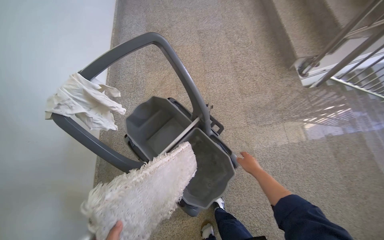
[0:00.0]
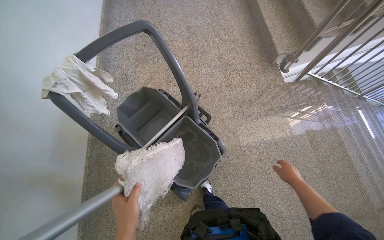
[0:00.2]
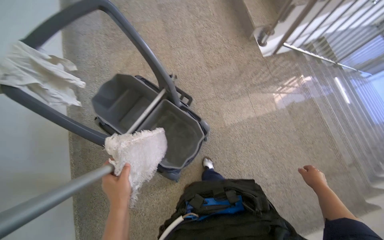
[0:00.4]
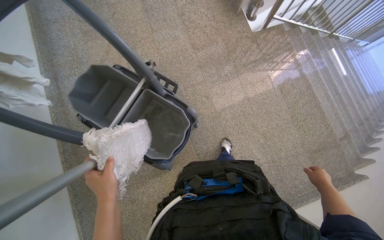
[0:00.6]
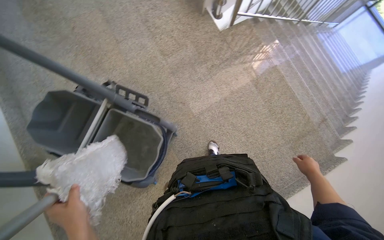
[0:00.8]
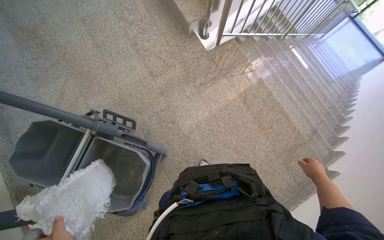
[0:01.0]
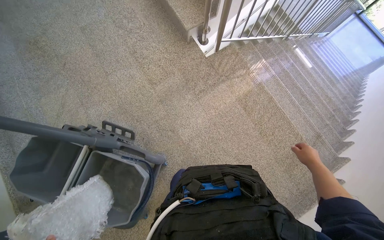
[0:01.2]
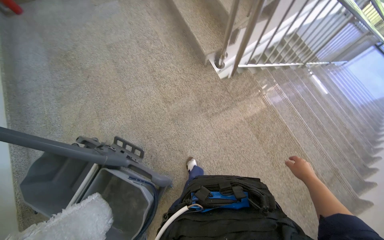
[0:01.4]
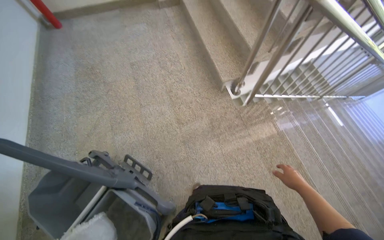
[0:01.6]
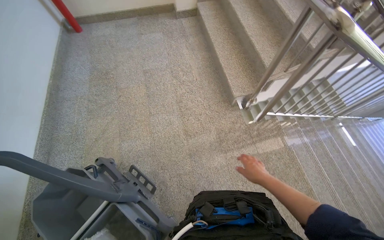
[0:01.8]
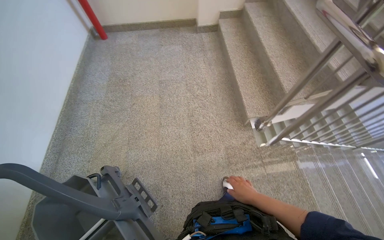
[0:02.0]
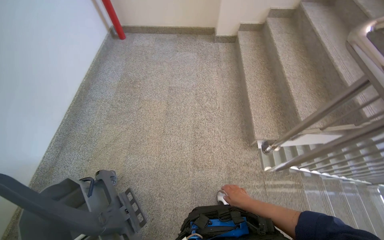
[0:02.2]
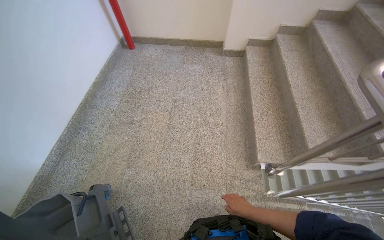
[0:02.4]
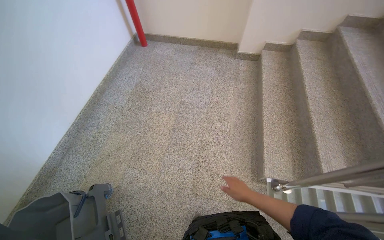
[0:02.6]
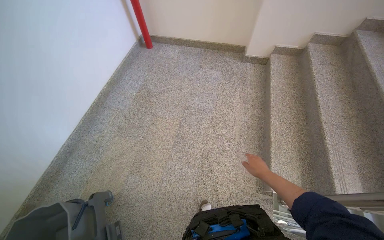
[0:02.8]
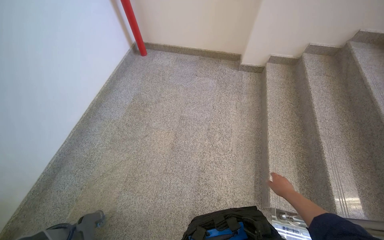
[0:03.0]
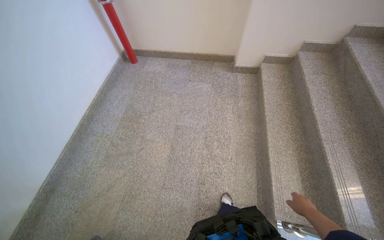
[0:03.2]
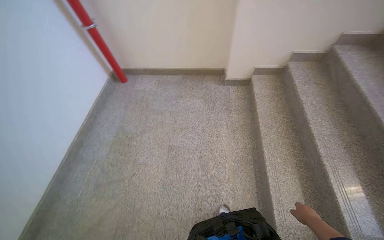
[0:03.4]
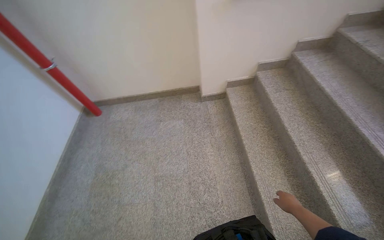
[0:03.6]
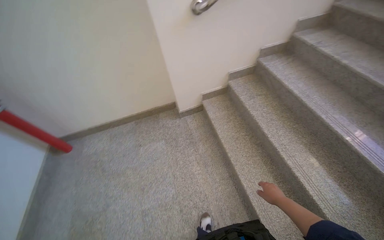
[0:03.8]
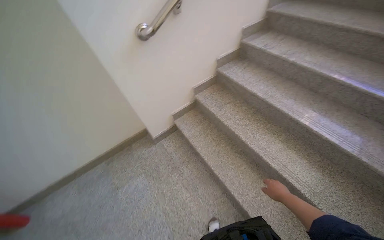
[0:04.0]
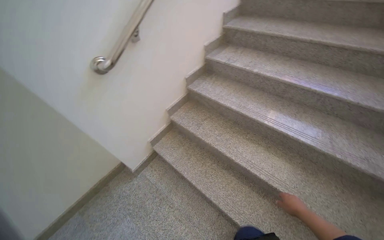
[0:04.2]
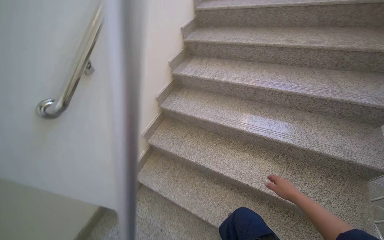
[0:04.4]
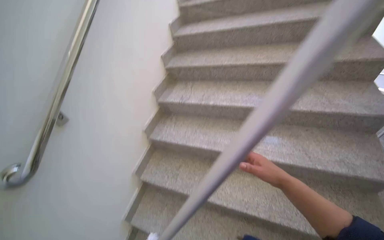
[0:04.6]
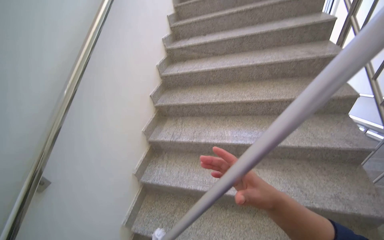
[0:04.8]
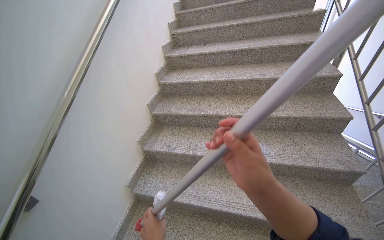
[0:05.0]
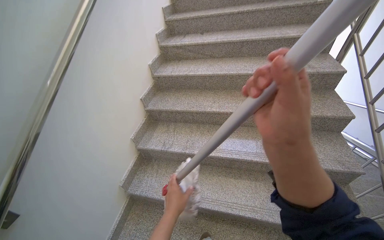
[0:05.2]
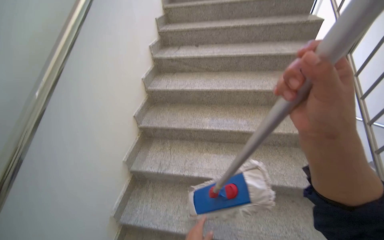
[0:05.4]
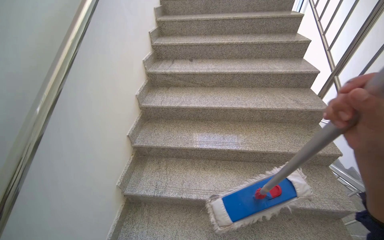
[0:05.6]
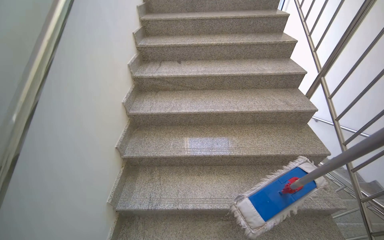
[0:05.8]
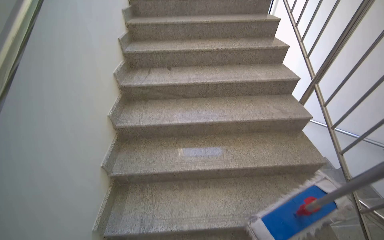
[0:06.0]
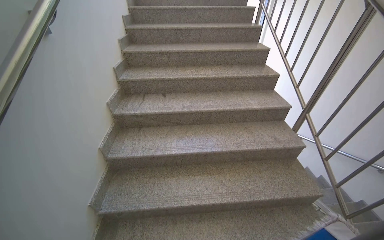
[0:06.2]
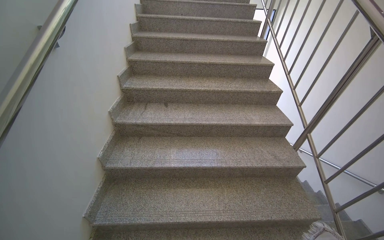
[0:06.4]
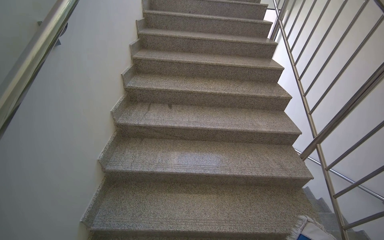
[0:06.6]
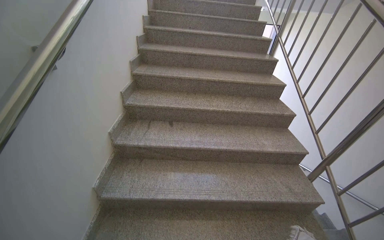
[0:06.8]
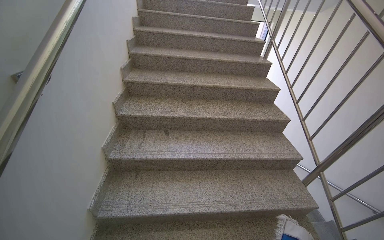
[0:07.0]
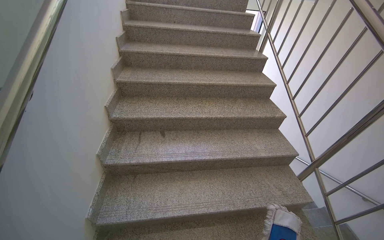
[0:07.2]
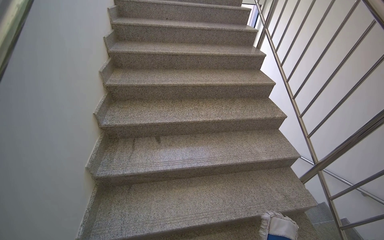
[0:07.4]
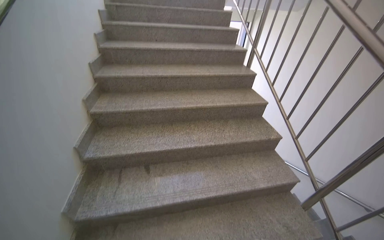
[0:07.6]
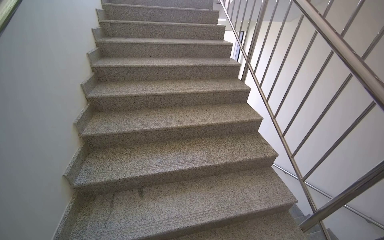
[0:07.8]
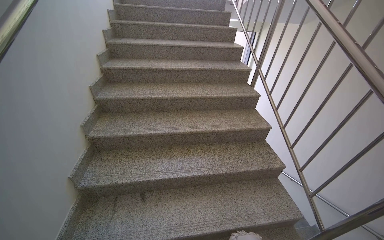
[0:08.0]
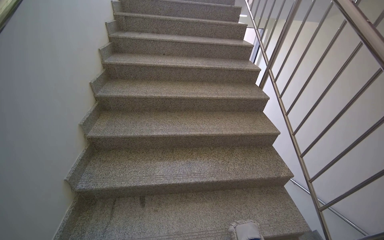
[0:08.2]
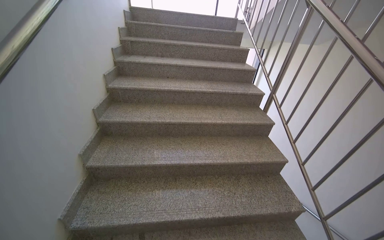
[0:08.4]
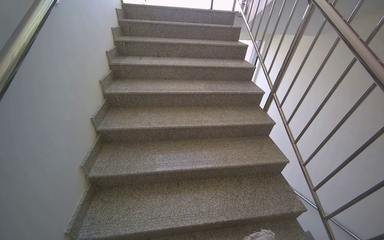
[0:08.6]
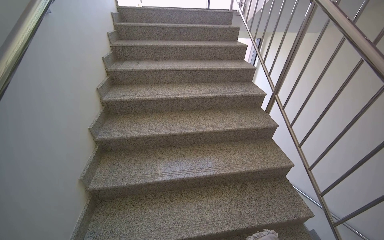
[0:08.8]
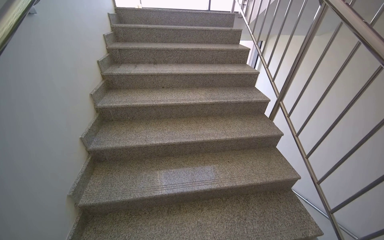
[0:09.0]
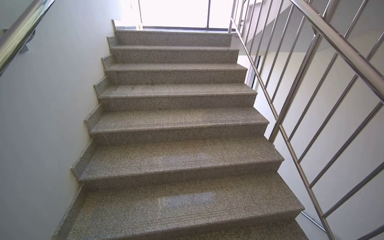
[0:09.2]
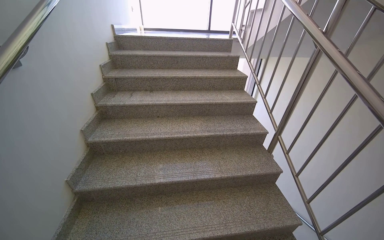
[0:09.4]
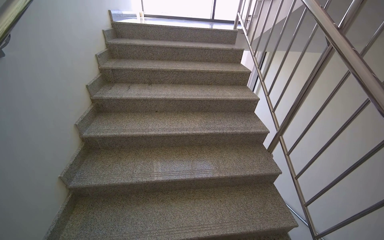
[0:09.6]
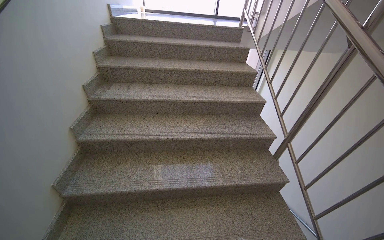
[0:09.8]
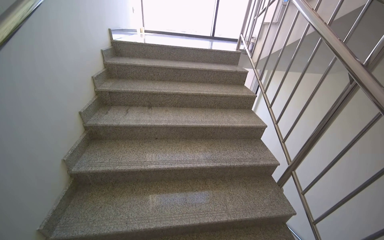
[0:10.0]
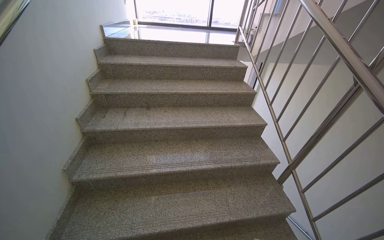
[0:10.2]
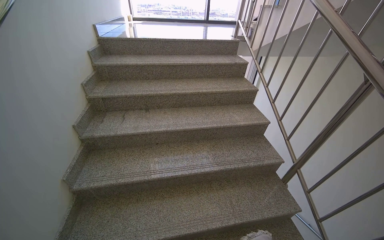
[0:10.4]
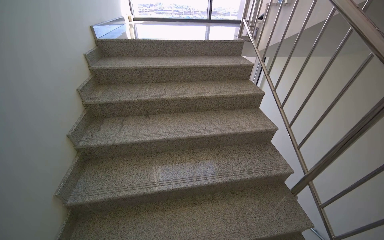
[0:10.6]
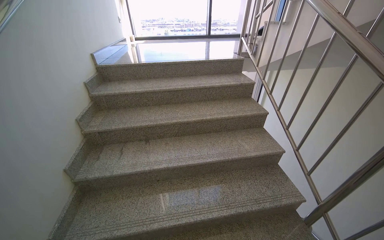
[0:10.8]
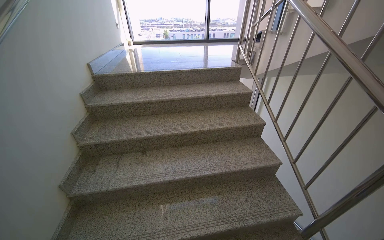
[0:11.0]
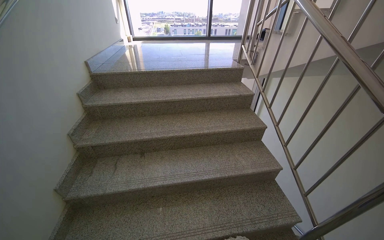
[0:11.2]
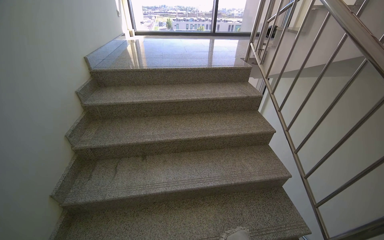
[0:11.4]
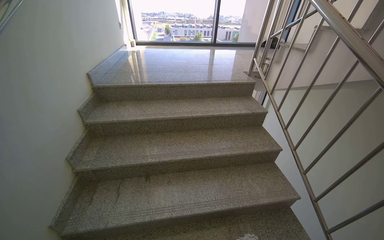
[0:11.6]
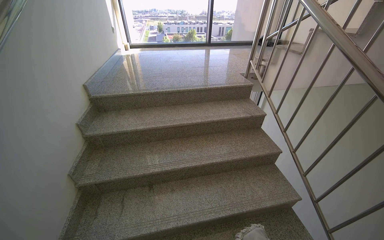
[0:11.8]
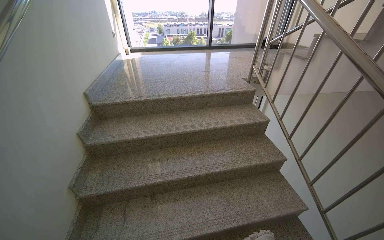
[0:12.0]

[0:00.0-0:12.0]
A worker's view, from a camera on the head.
Job: mopping floor.
The whole recording: Mopping stairwell floor. The worker mops the floor of the stairwell, including the landing and stairs.
0:00.0 to 0:01.6: The camera is carried roughly 50 cm.
0:01.6 to 0:03.0: The camera is carried some 60 cm. The wearer's head swings approximately 30 degrees to the left.
0:03.0 to 0:04.4: The camera is carried approximately 90 cm. The head rotates some 75 degrees to the right. The view tips upward by some 20 degrees.
0:04.4 to 0:06.0: The wearer moves some 90 cm. The wearer looks roughly 30 degrees further to the right.
0:06.0 to 0:07.6: The camera travels roughly 80 cm.
0:07.6 to 0:09.0: The camera travels some 60 cm.
0:09.0 to 0:10.4: The camera travels some 60 cm.
0:10.4 to 0:12.0: The camera travels roughly 70 cm.

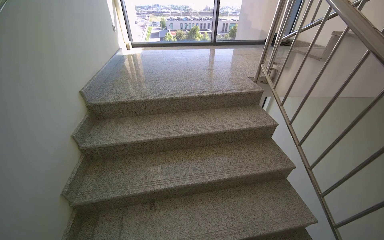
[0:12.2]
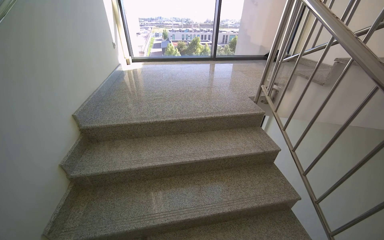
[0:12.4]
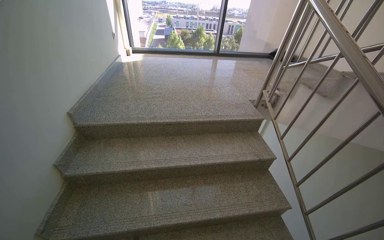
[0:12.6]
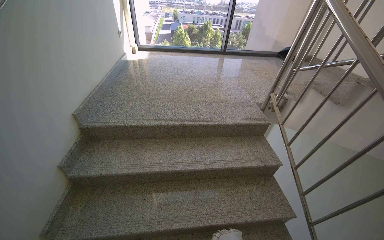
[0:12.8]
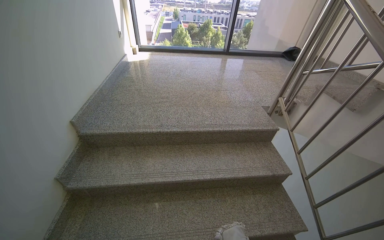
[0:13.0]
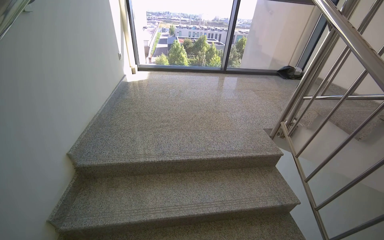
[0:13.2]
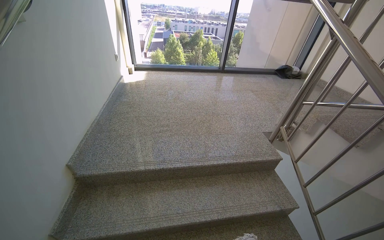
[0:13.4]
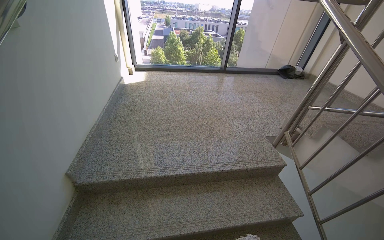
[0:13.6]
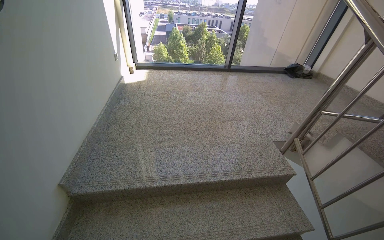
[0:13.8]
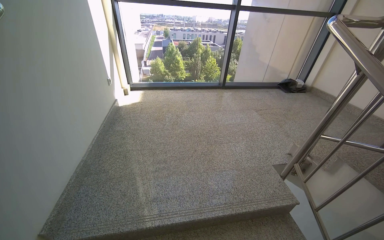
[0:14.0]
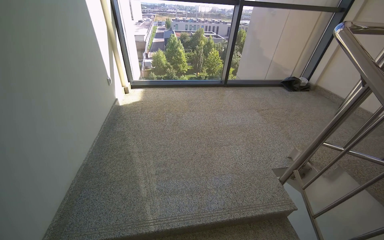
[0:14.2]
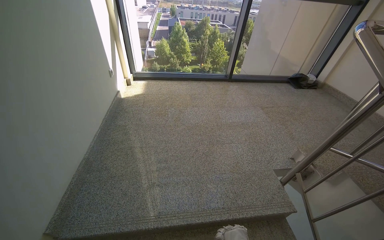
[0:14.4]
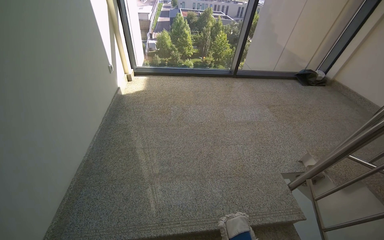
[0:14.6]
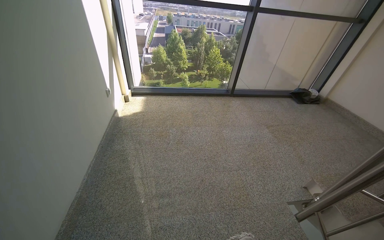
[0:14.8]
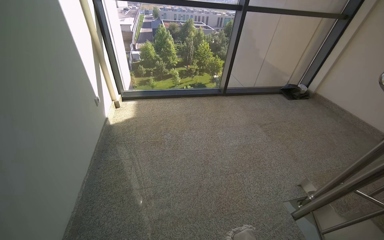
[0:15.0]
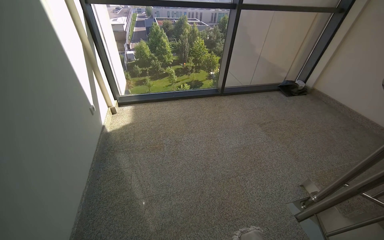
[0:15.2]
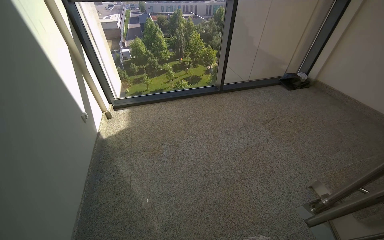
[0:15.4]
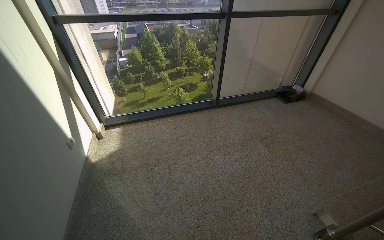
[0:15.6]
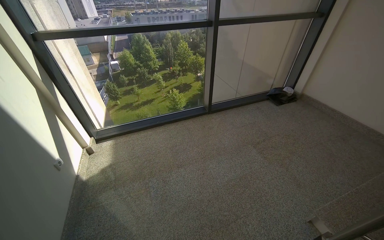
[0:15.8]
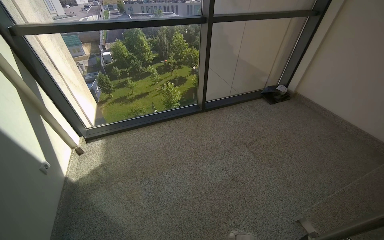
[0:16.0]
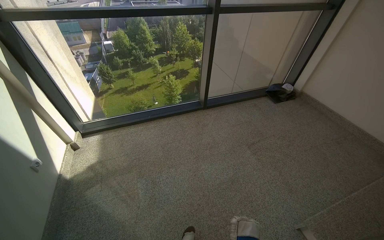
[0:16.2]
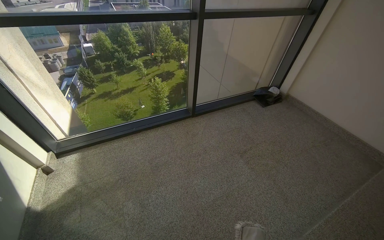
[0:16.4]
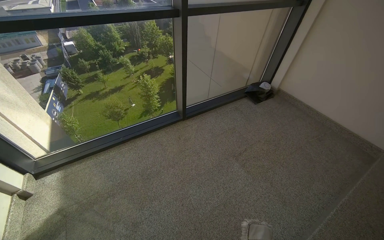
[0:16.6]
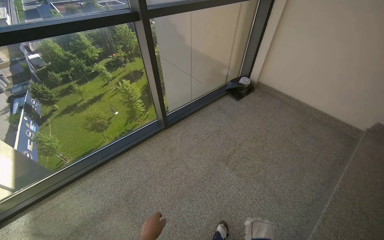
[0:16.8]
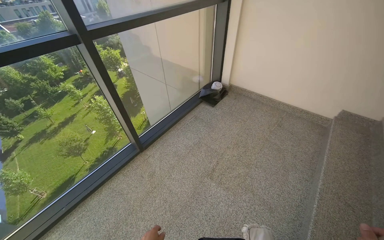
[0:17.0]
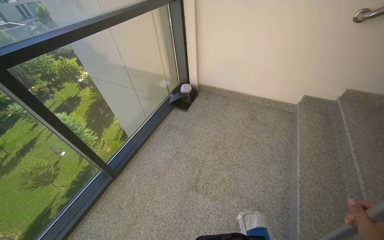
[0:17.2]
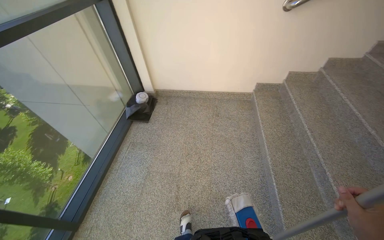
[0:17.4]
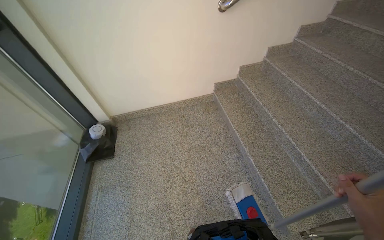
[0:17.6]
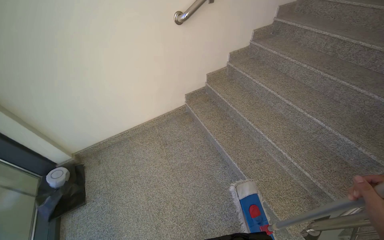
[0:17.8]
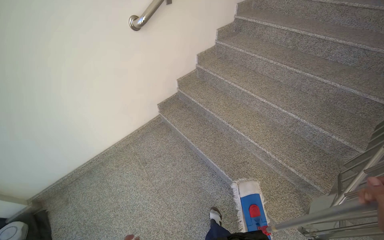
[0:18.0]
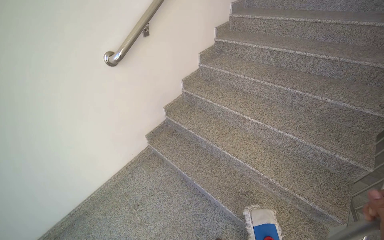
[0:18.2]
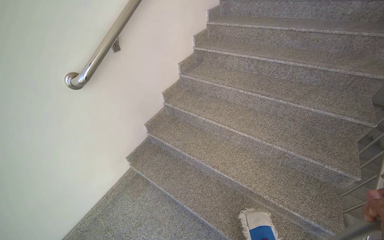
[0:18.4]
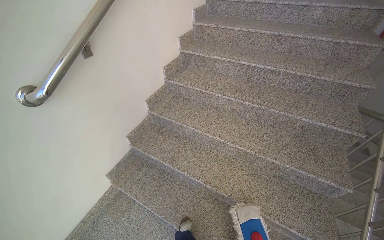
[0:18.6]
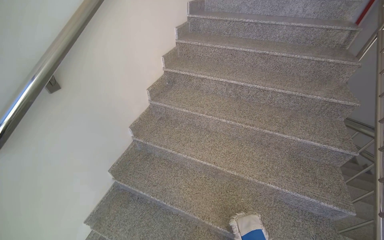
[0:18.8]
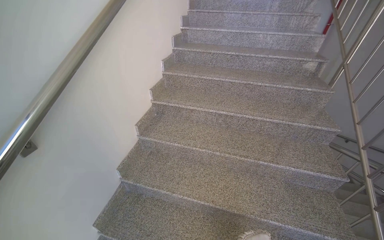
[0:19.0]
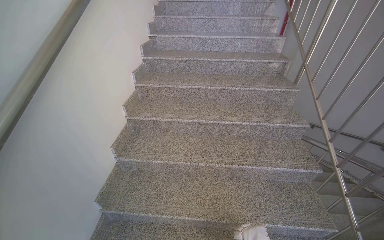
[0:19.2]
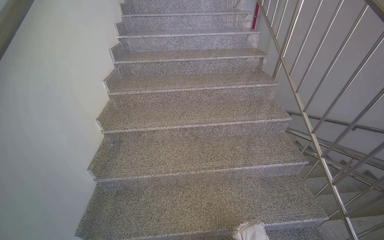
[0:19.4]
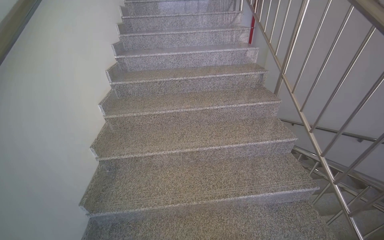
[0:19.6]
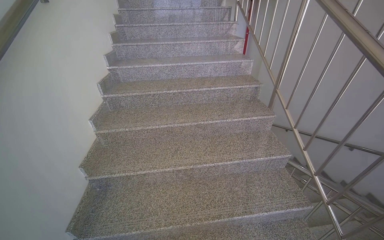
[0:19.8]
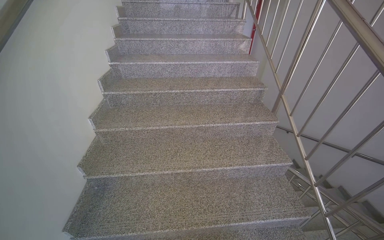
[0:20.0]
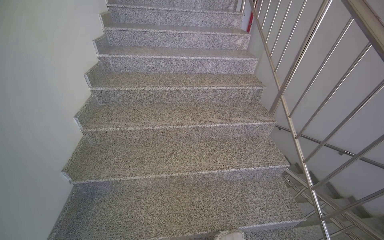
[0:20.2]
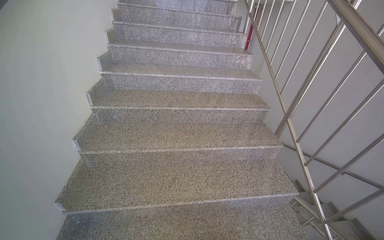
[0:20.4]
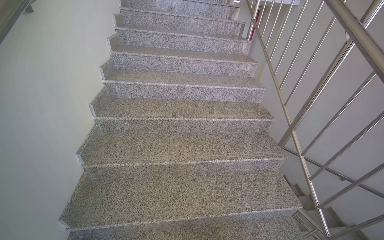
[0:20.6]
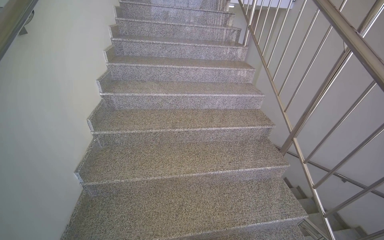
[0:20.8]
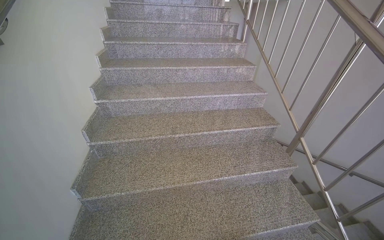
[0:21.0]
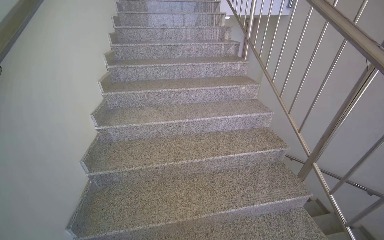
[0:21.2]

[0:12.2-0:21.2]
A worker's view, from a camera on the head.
Job: mopping floor.
The whole recording: Mopping stairwell floor. The worker mops the floor of the stairwell, including the landing and stairs.
0:12.2 to 0:13.8: The head travels some 70 cm.
0:13.8 to 0:15.2: The camera travels about 60 cm.
0:15.2 to 0:16.6: The wearer moves approximately 80 cm. The head rotates roughly 15 degrees to the right.
0:16.6 to 0:18.2: The camera travels roughly 1 m. The wearer looks roughly 110 degrees further to the right.
0:18.2 to 0:19.8: The camera travels some 1 m. The head turns to the right by approximately 50 degrees.
0:19.8 to 0:21.2: The camera is carried approximately 60 cm.
